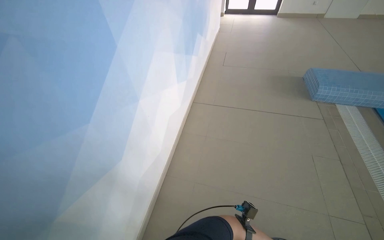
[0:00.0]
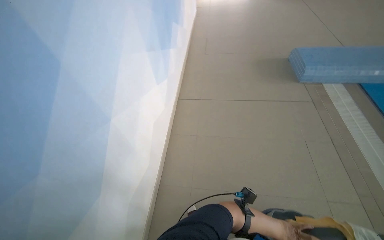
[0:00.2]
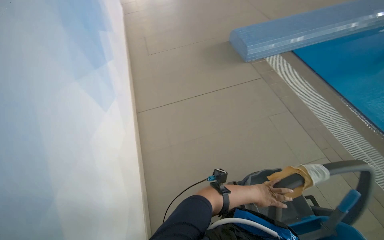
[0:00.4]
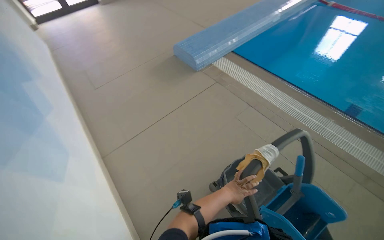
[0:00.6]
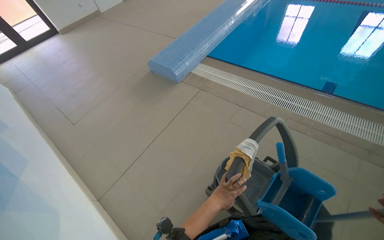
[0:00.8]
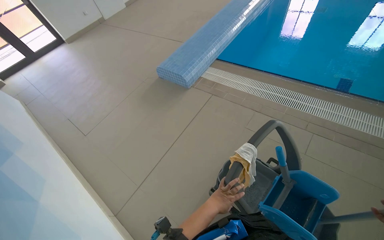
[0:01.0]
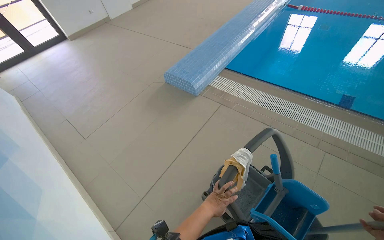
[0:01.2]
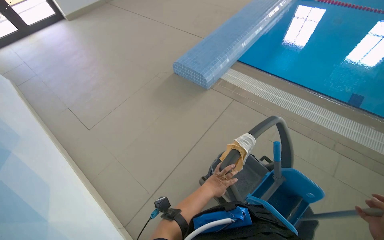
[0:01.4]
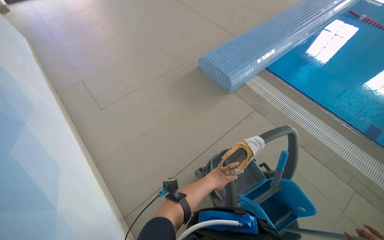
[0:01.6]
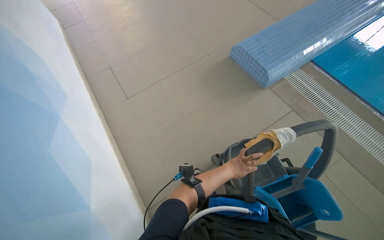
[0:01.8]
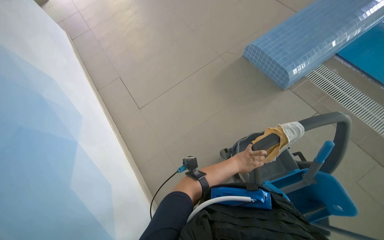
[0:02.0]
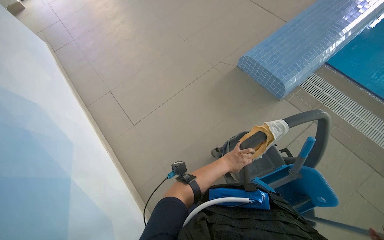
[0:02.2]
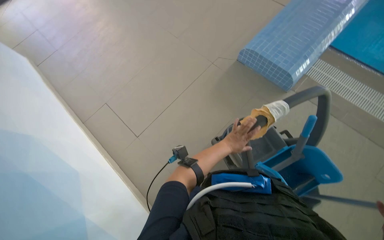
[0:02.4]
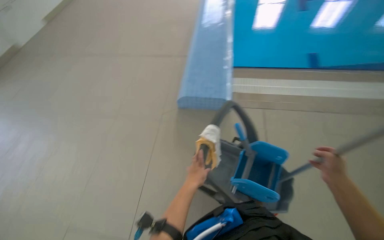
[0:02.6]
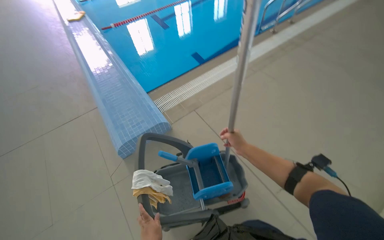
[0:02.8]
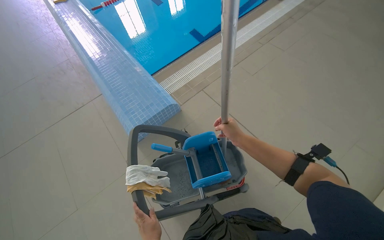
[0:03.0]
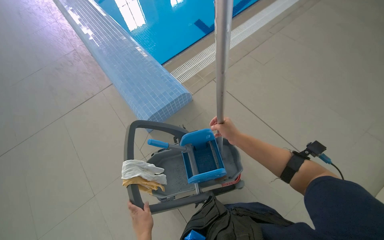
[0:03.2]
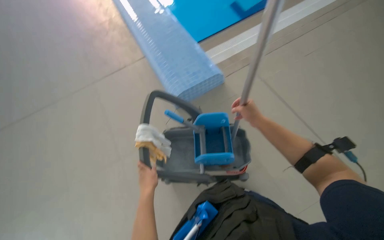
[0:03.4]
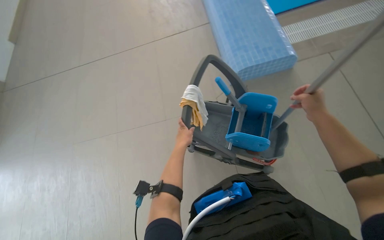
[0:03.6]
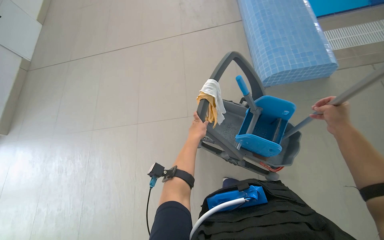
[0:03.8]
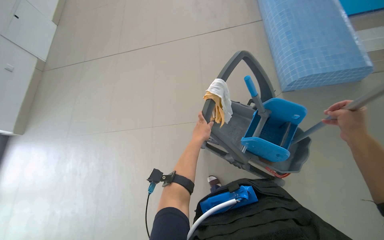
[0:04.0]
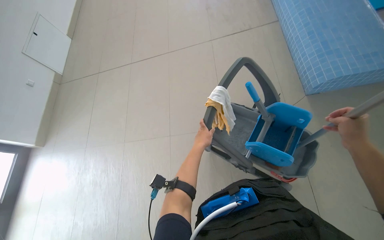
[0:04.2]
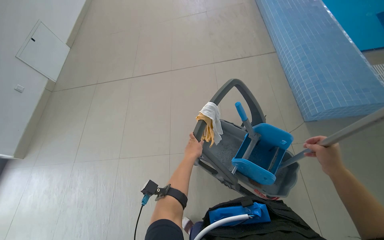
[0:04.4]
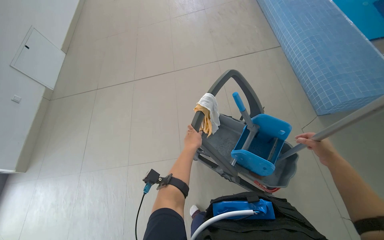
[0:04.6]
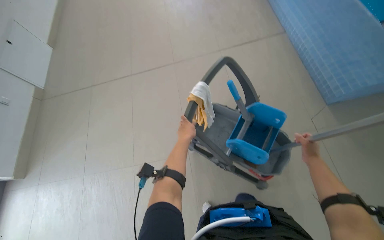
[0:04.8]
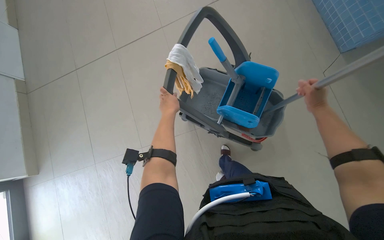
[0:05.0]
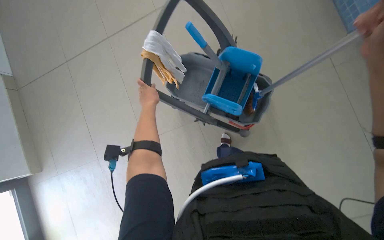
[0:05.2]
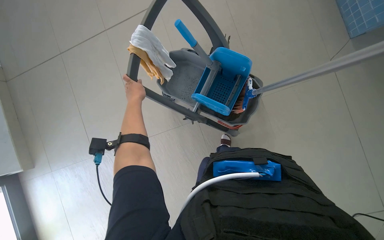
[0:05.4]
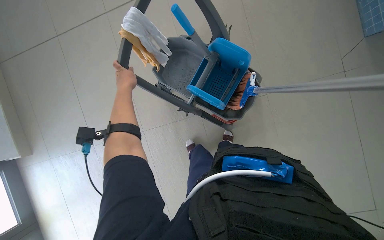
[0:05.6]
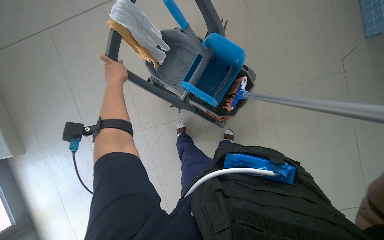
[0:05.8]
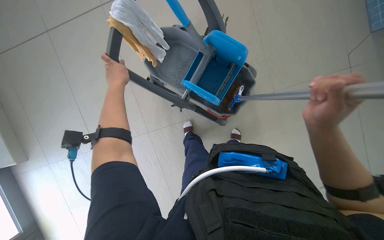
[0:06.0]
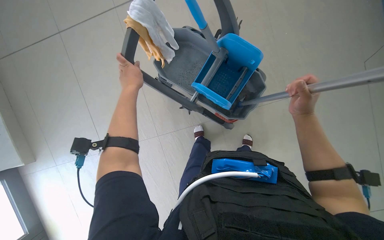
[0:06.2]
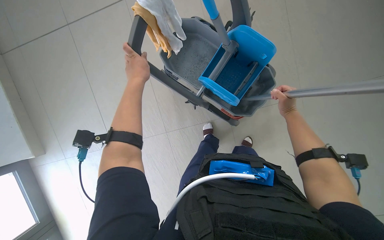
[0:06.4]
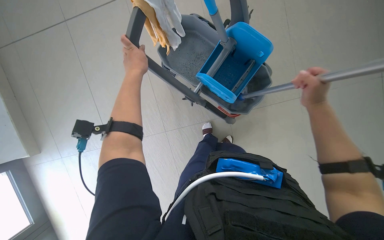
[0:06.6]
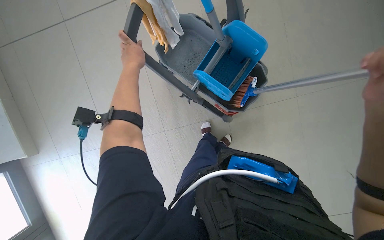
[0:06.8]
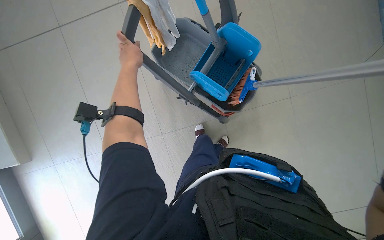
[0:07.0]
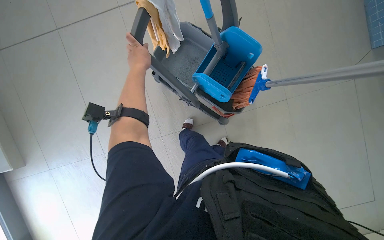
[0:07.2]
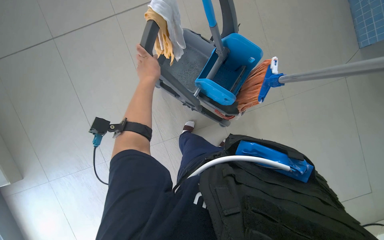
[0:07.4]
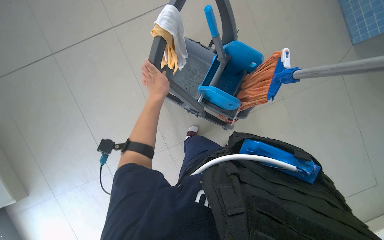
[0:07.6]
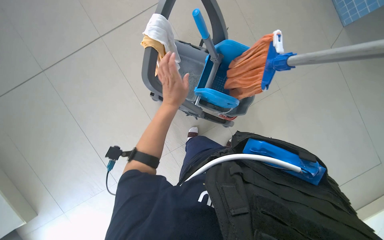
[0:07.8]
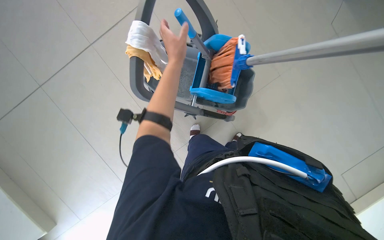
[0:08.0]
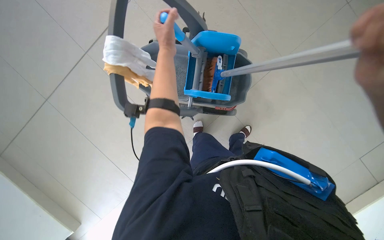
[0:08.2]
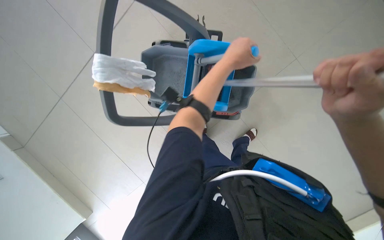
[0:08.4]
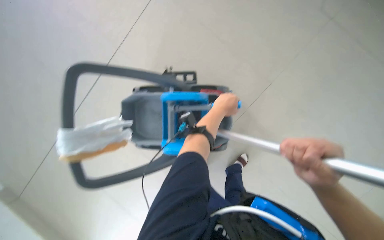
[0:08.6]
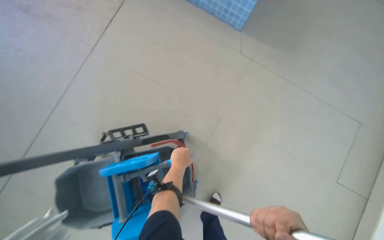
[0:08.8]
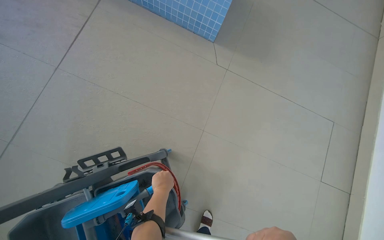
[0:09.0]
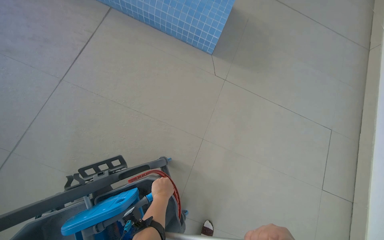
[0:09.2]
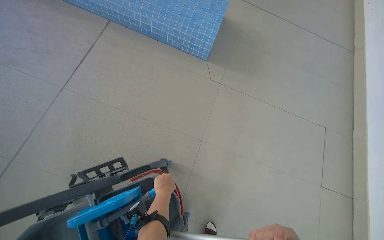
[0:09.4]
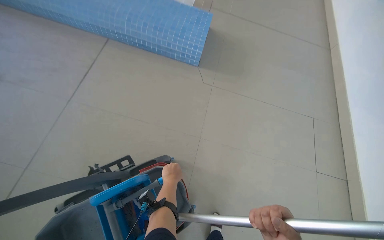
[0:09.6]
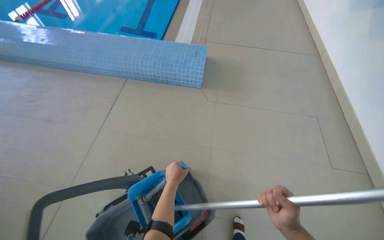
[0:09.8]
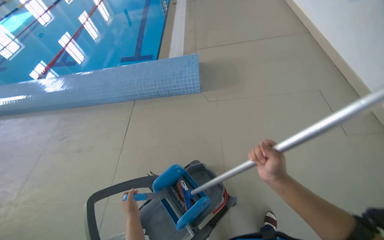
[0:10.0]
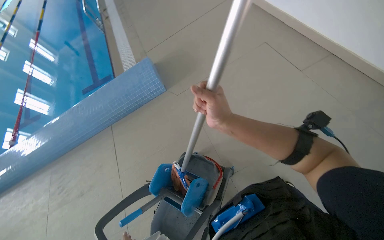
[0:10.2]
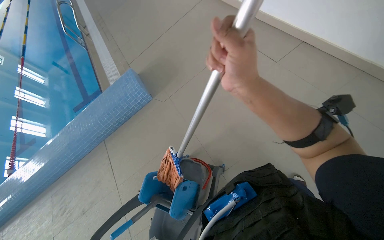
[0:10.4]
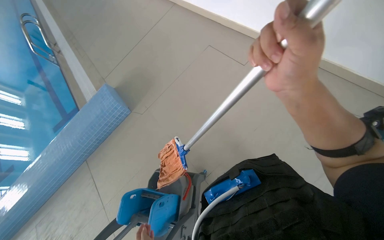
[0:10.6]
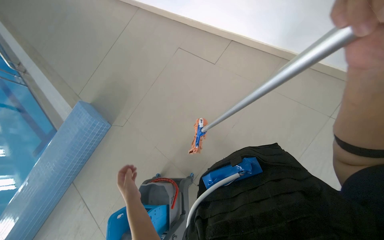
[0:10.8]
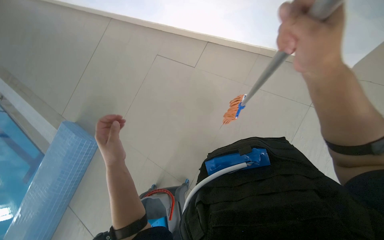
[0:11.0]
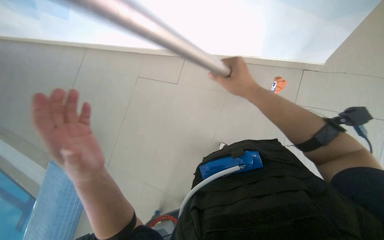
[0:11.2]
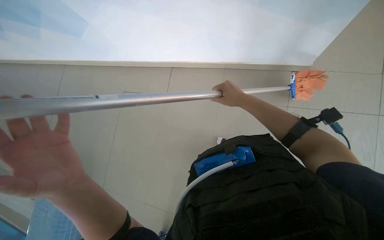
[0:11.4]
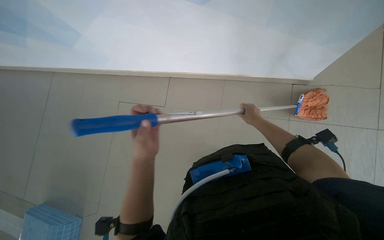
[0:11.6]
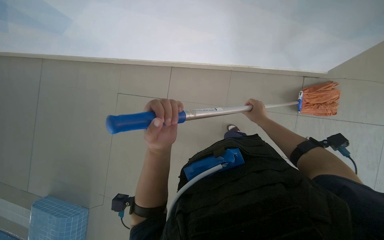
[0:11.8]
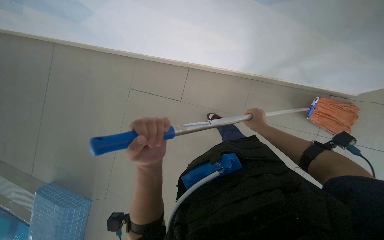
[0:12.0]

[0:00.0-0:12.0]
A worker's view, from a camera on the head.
Job: mopping floor.
The whole recording: Mopping pool deck. The worker dips and wrings a mop, then mops the tiled floor around the swimming pool, and wrings the mop again.
0:00.0 to 0:01.6: The wearer looks roughly 55 degrees further to the right.
0:01.6 to 0:03.0: The head travels about 80 cm. The head turns to the right by roughly 60 degrees.
0:03.0 to 0:04.4: The wearer's head swings approximately 45 degrees to the left. The camera pitches downward, by approximately 15 degrees.
0:04.4 to 0:06.0: The view tilts some 20 degrees downward. The left hand heads up the picture and to the left, covering roughly 15 cm.
0:07.6 to 0:09.0: The camera travels about 40 cm. The scene rotates counterclockwise by about 35 degrees.
0:09.0 to 0:10.4: The camera travels approximately 80 cm. The wearer looks roughly 20 degrees further upward. The scene turns roughly 60 degrees counterclockwise in the picture.
0:10.4 to 0:12.0: The head travels roughly 50 cm. The scene rotates counterclockwise by about 35 degrees.

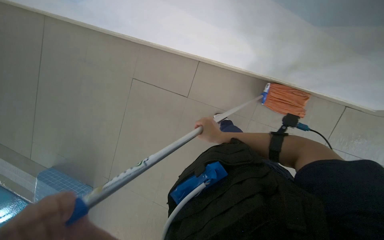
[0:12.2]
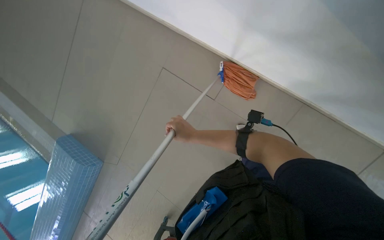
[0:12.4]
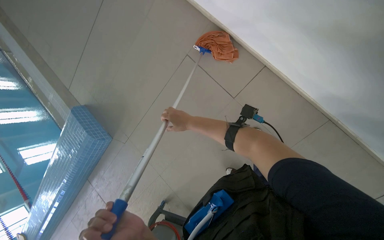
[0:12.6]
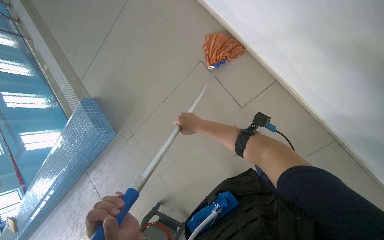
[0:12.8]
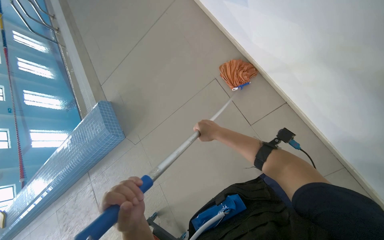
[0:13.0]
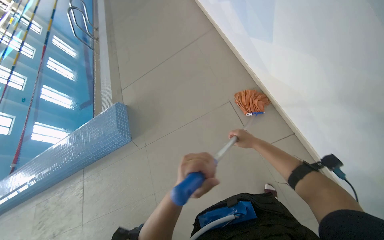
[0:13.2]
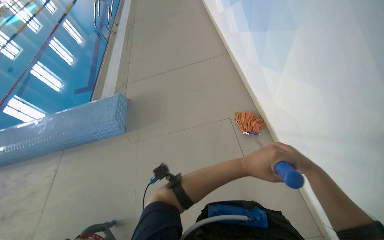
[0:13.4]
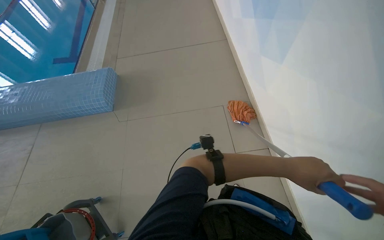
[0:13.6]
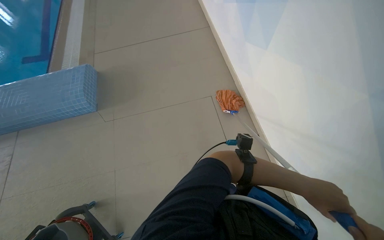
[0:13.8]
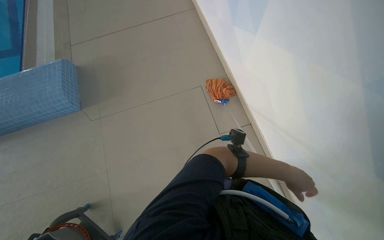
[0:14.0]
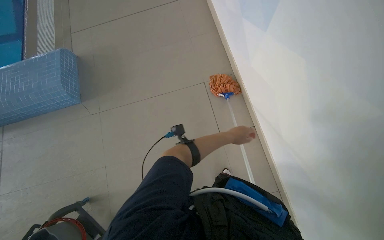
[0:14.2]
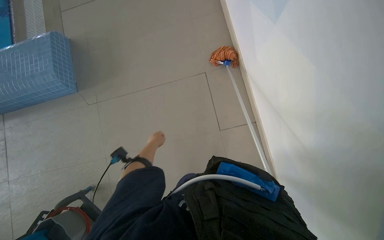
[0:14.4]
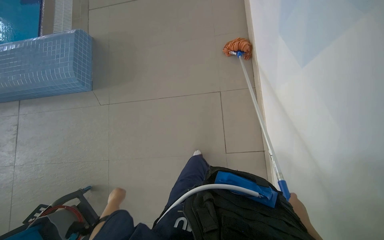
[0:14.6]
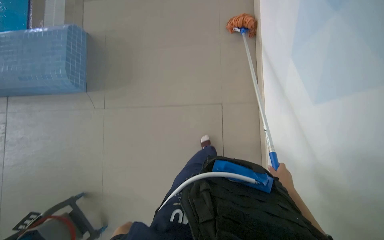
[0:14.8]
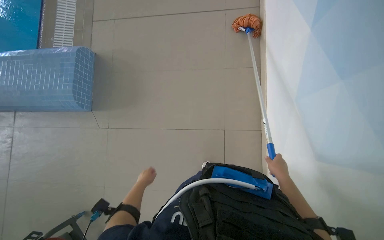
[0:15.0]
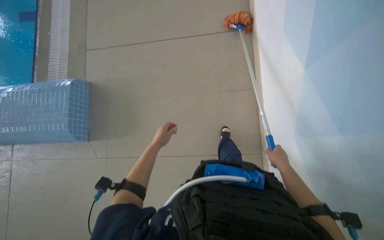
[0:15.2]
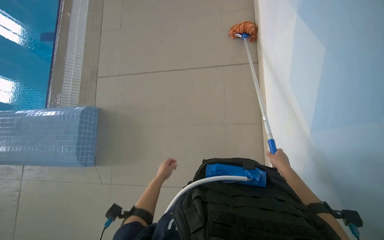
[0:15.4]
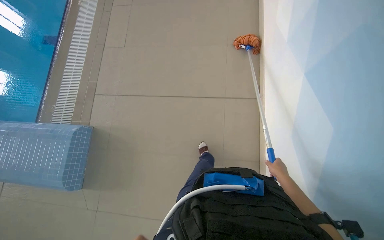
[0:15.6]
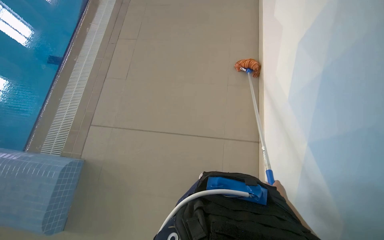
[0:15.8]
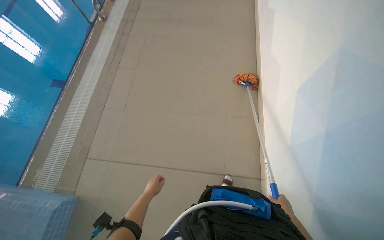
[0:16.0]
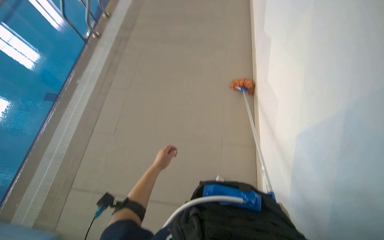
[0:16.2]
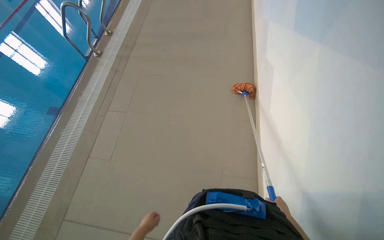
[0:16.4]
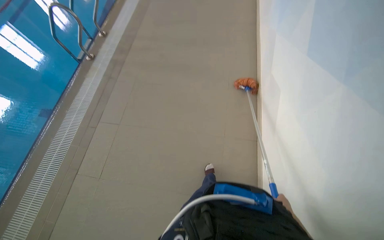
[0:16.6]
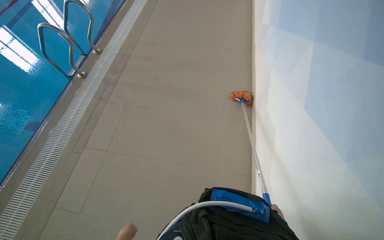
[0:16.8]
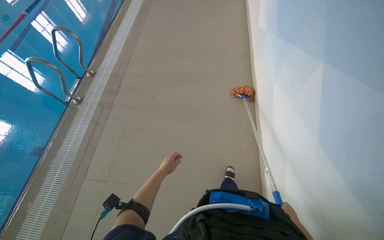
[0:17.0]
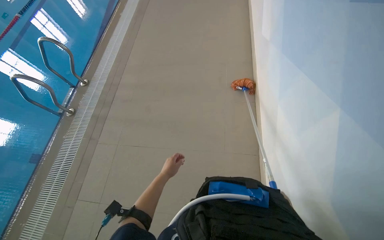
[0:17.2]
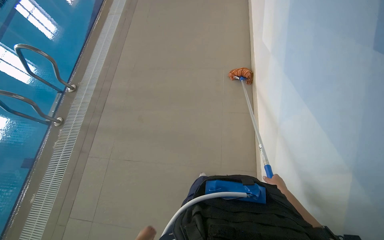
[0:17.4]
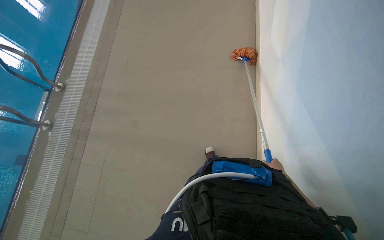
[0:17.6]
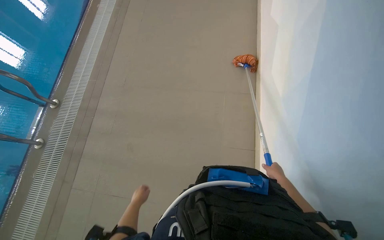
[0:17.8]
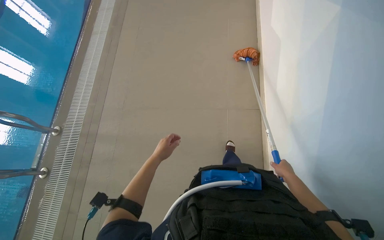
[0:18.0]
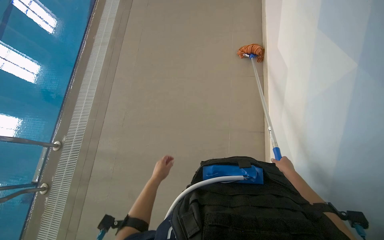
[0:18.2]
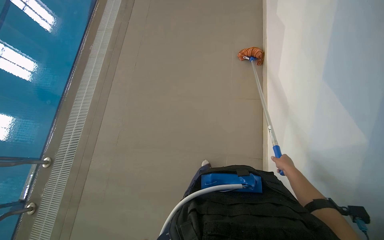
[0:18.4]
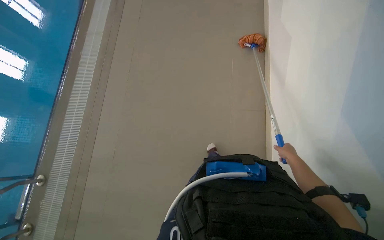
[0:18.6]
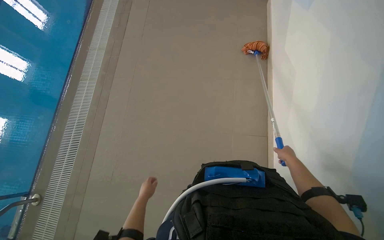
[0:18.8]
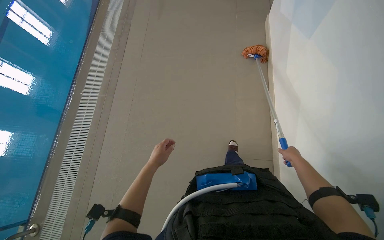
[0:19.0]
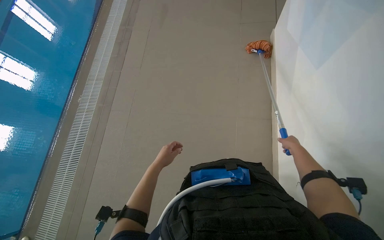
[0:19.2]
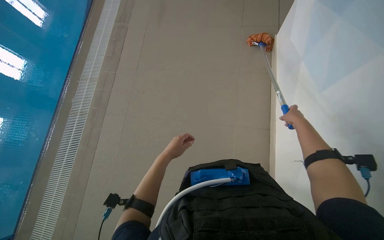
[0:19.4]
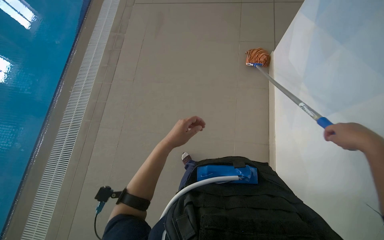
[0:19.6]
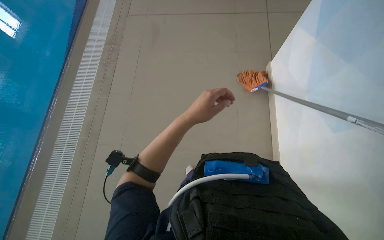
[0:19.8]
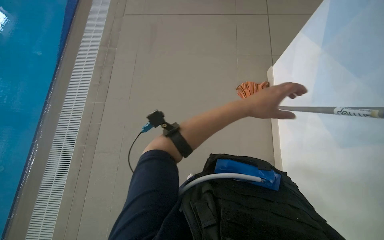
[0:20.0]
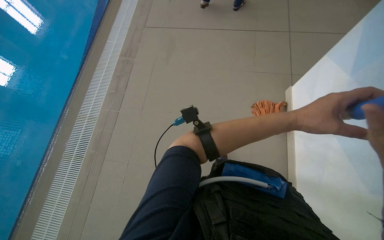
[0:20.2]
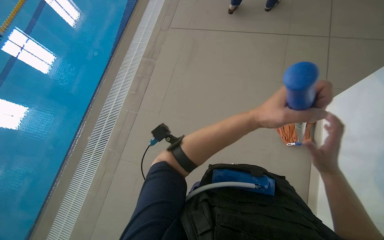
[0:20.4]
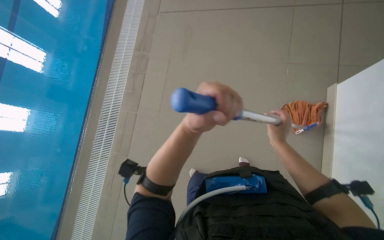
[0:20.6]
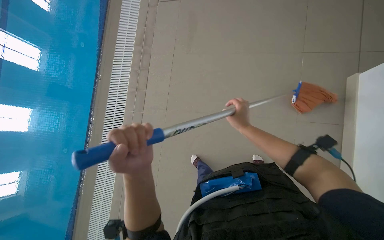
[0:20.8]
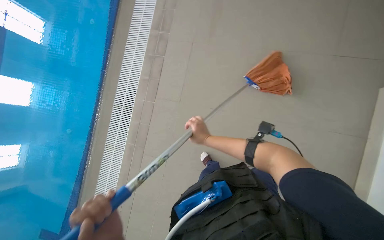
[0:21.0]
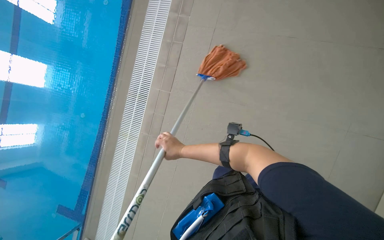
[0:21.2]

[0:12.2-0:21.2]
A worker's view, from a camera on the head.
Job: mopping floor.
The whole recording: Mopping pool deck. The worker dips and wrings a mop, then mops the tiled floor around the swimming pool, and wrings the mop again.
0:12.2 to 0:13.8: The camera travels approximately 50 cm. The camera is aimed about 20 degrees further to the right. The scene turns about 40 degrees clockwise in the picture.
0:13.8 to 0:15.2: The camera travels approximately 90 cm. The view tips downward by some 15 degrees.
0:16.6 to 0:18.2: The camera travels about 60 cm.
